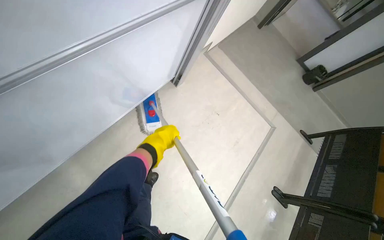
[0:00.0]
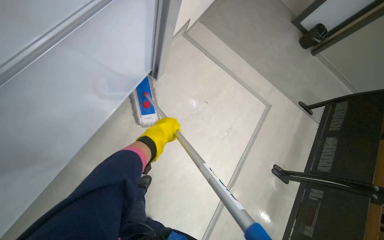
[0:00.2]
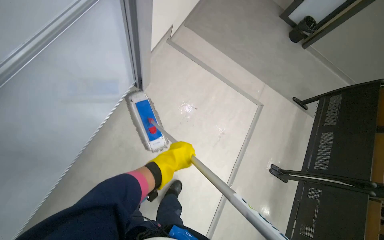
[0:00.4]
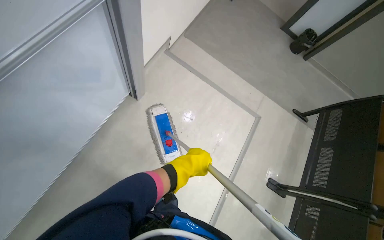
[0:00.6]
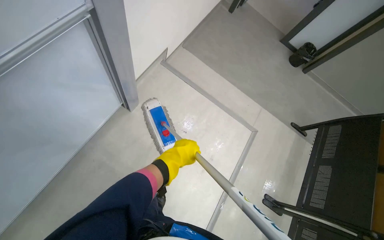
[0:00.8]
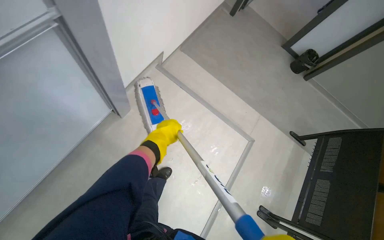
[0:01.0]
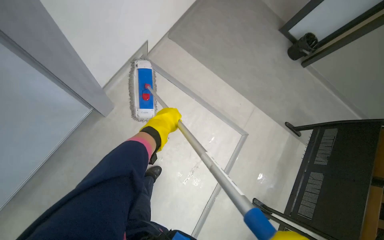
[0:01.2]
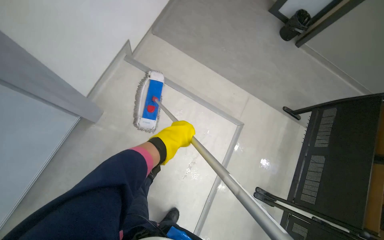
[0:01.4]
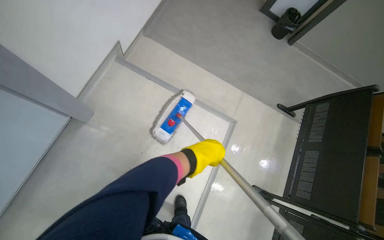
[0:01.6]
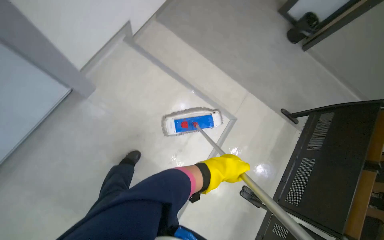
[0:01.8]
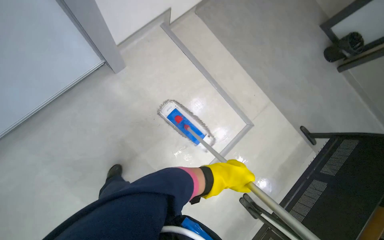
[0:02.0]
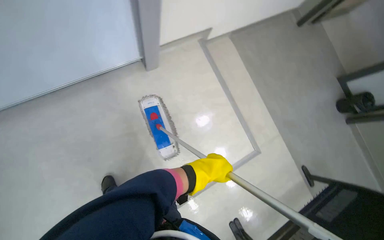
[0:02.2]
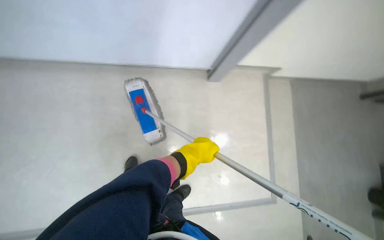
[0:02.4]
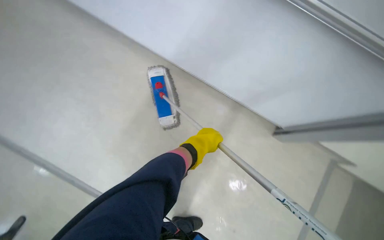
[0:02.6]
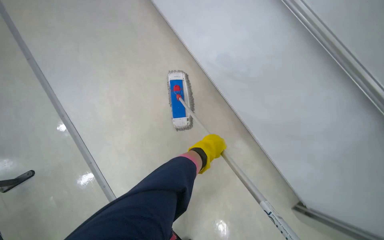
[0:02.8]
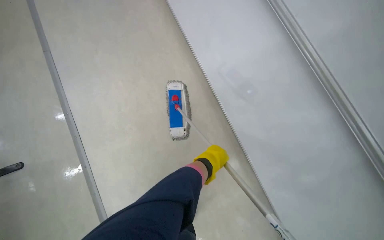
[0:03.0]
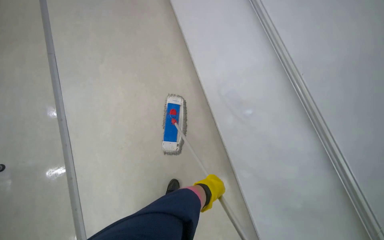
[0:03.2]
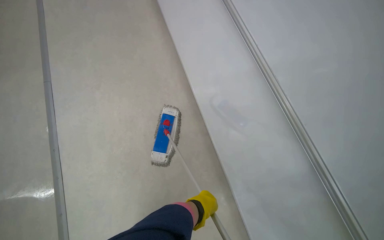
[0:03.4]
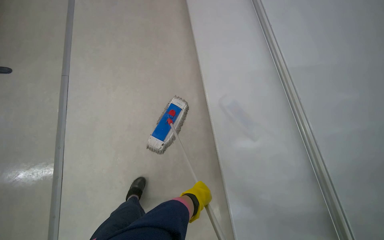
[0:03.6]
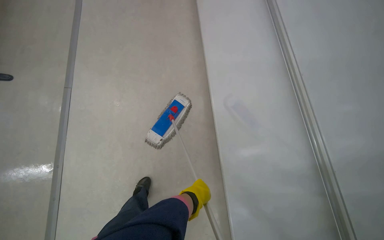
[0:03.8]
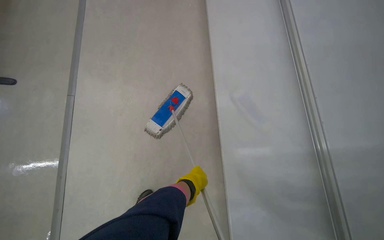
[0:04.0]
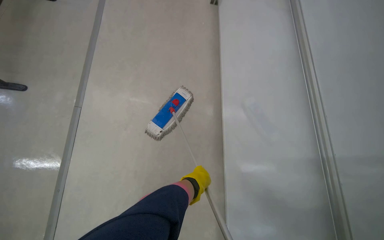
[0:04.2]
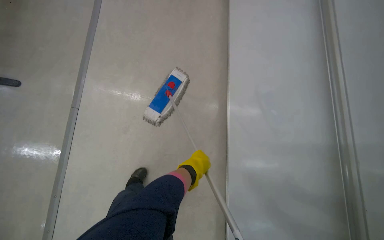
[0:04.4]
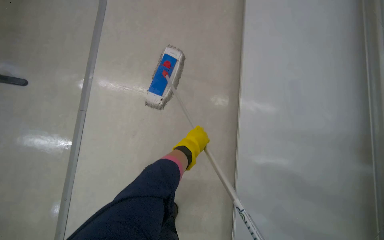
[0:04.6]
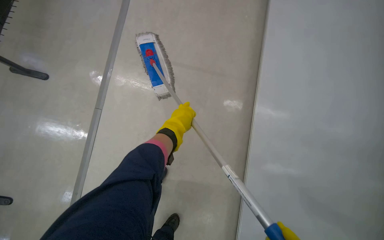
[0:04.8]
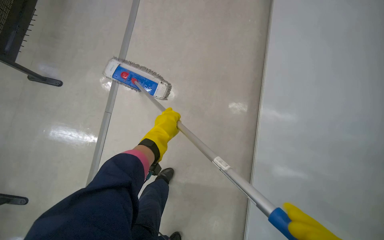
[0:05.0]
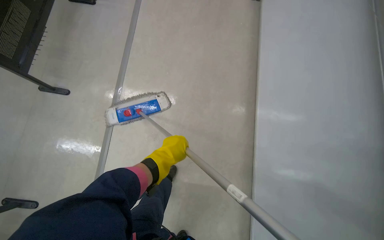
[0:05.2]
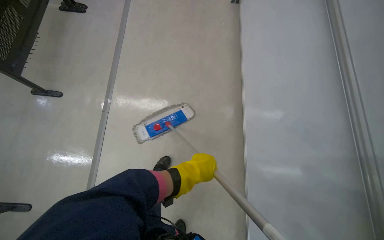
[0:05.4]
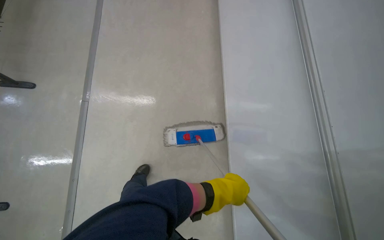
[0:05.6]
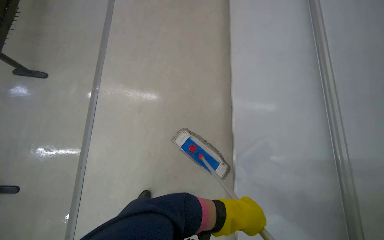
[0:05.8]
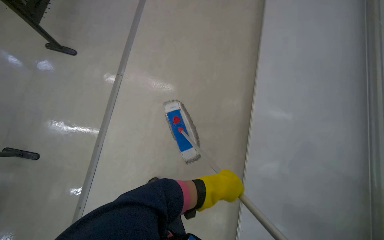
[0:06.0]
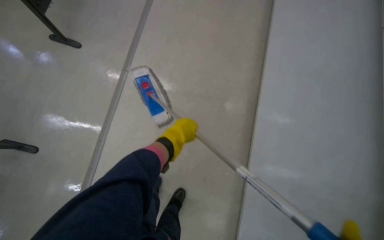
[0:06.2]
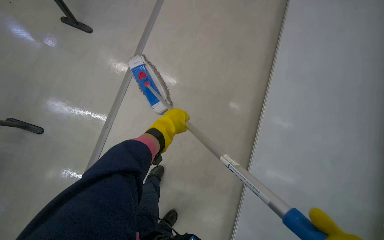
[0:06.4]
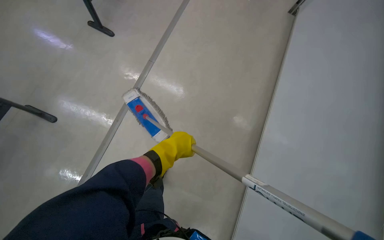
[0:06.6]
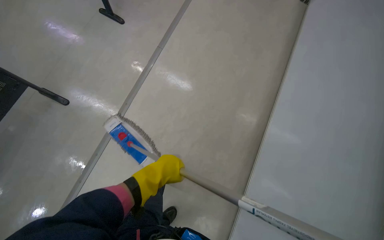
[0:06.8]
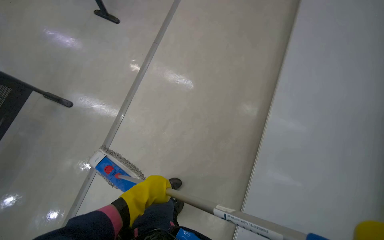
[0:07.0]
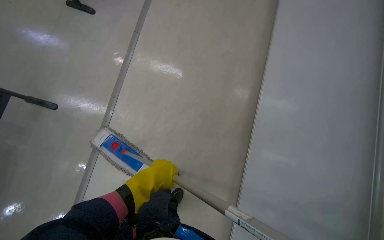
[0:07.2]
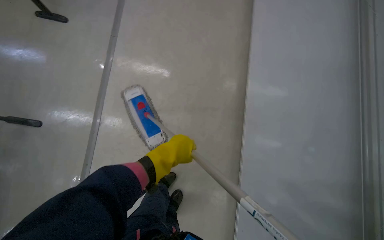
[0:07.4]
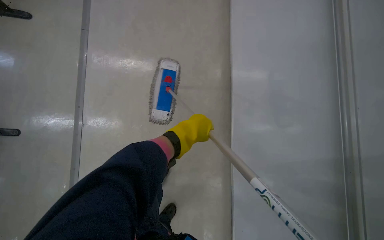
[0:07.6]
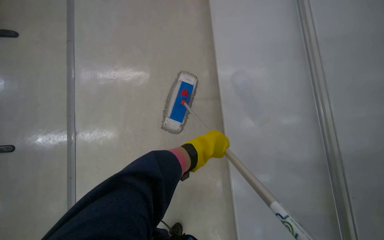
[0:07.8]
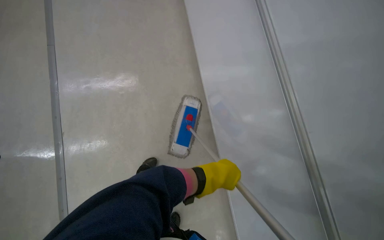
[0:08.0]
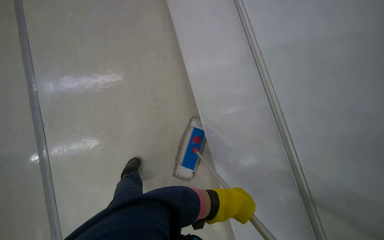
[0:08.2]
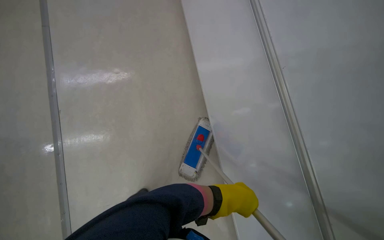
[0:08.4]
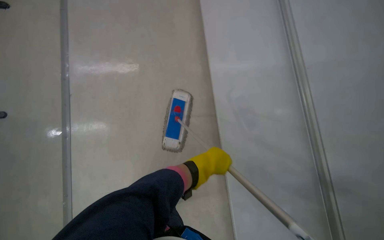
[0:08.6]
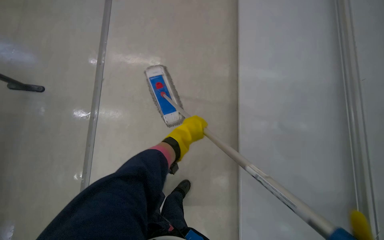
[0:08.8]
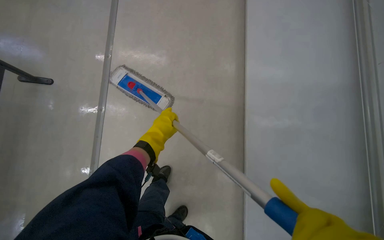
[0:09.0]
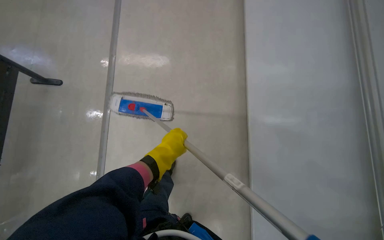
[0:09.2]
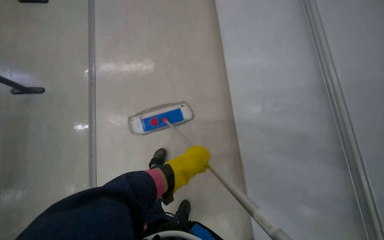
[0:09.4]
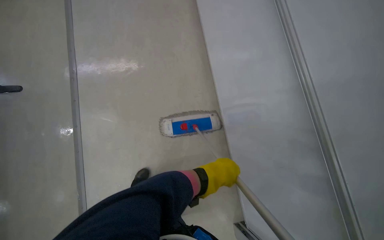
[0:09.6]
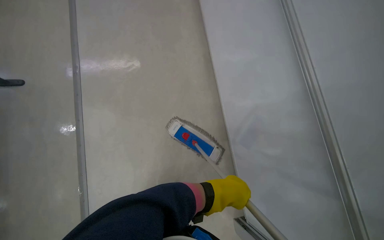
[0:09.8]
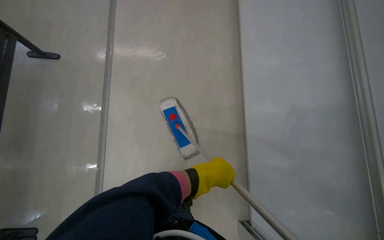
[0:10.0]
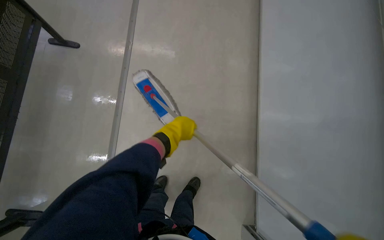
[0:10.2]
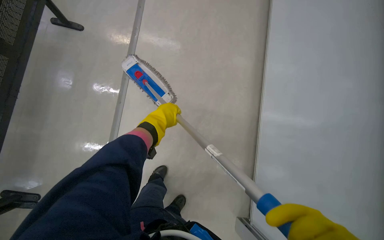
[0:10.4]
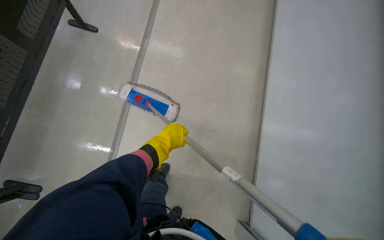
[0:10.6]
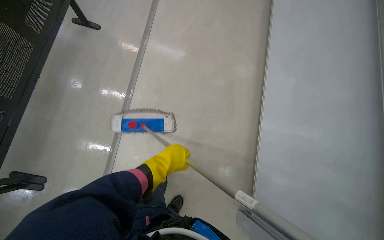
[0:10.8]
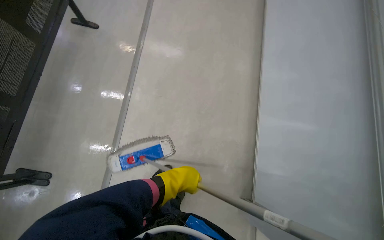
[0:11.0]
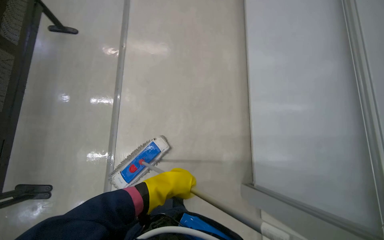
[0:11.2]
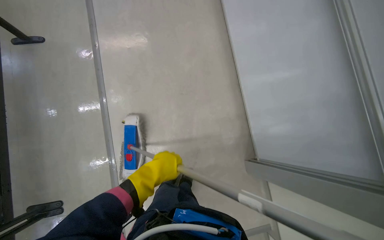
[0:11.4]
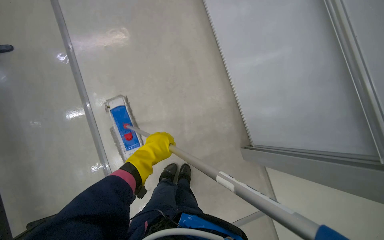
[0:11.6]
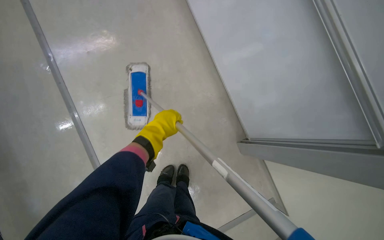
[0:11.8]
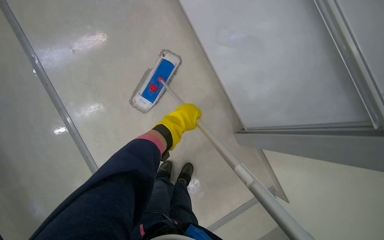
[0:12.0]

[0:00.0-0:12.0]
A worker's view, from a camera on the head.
Job: mopping floor.
The whole recording: Mopping auditorium floor. Mops the floor in the auditorium.
0:00.0 to 0:01.6: The head travels roughly 90 cm.
0:03.0 to 0:04.4: The scene rotates clockwise by some 30 degrees.
0:10.4 to 0:12.0: The scene turns approximately 35 degrees counterclockwise in the picture.

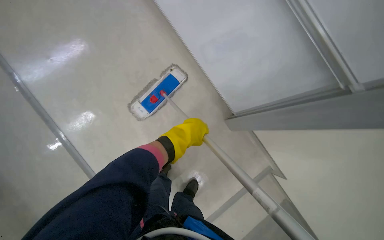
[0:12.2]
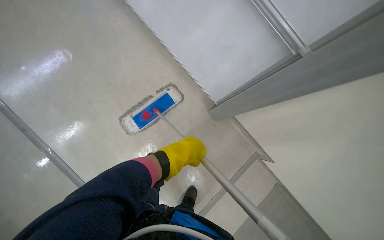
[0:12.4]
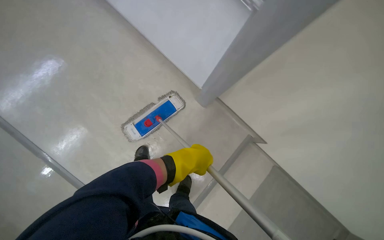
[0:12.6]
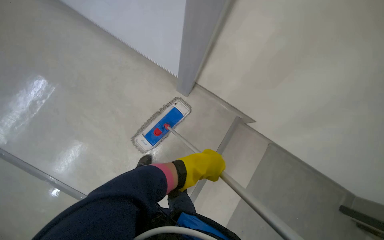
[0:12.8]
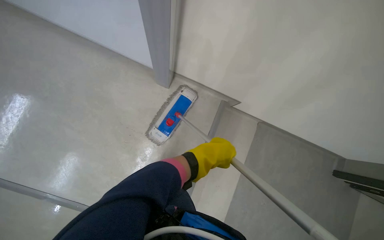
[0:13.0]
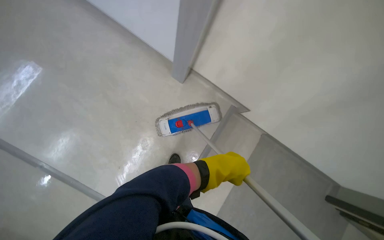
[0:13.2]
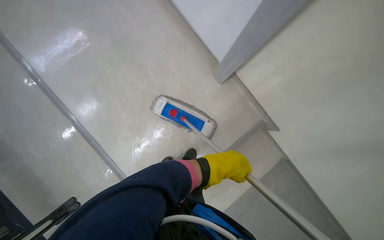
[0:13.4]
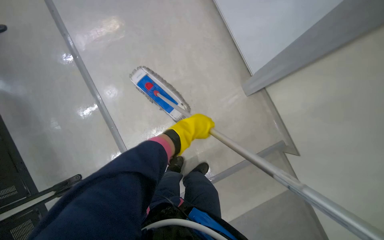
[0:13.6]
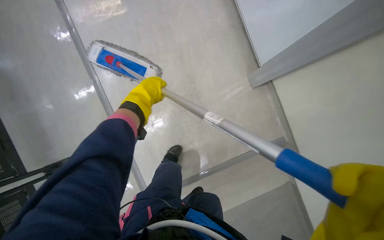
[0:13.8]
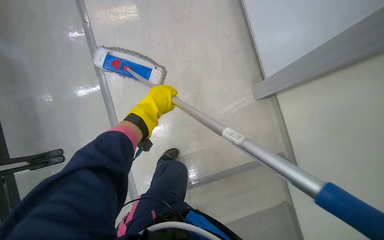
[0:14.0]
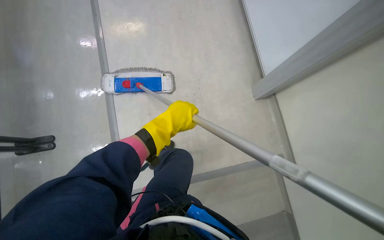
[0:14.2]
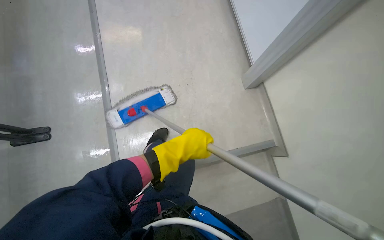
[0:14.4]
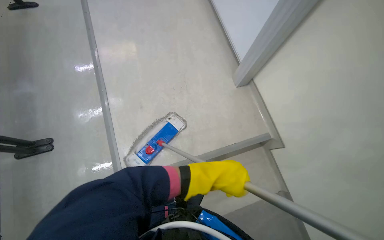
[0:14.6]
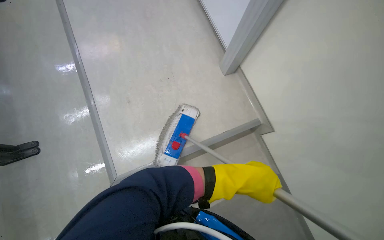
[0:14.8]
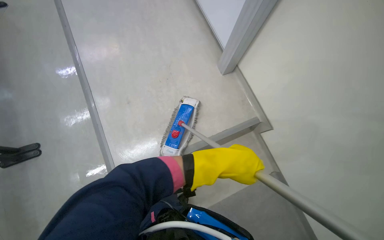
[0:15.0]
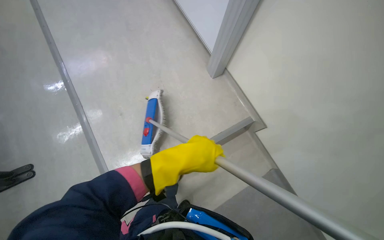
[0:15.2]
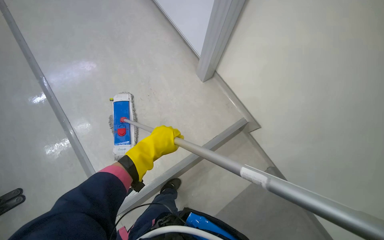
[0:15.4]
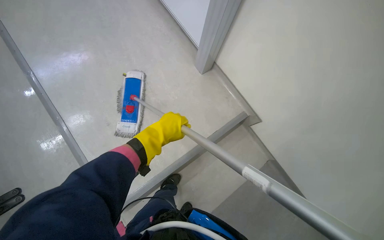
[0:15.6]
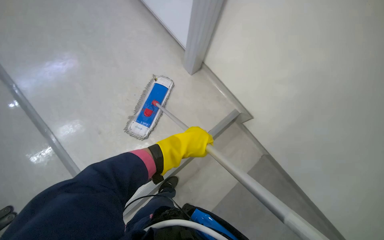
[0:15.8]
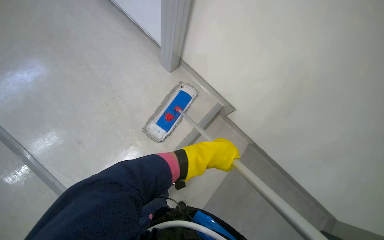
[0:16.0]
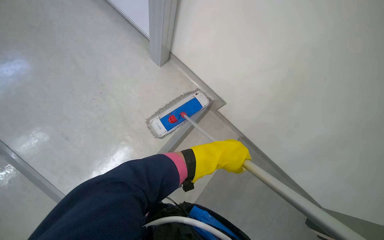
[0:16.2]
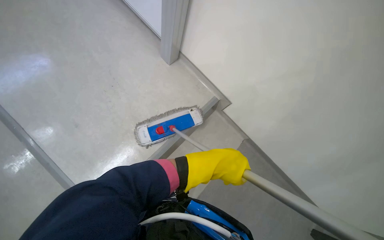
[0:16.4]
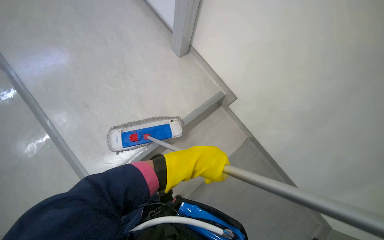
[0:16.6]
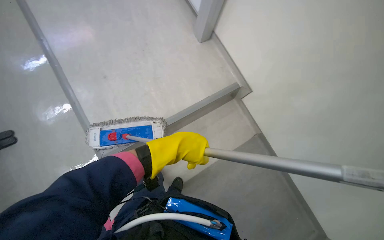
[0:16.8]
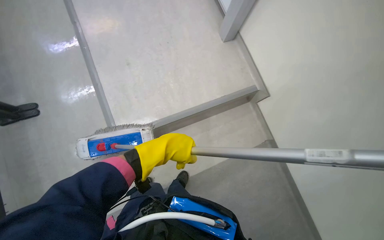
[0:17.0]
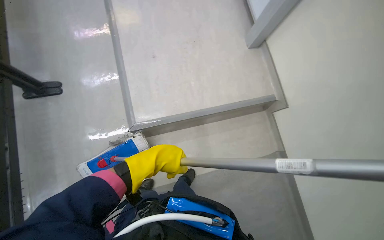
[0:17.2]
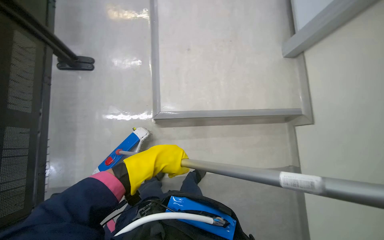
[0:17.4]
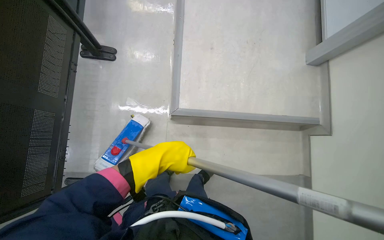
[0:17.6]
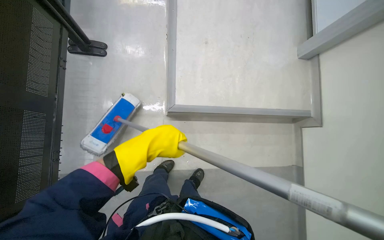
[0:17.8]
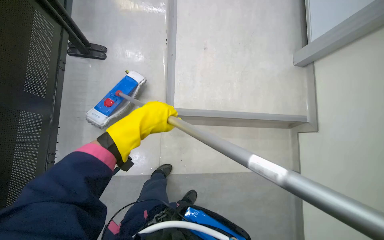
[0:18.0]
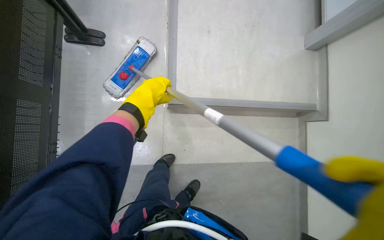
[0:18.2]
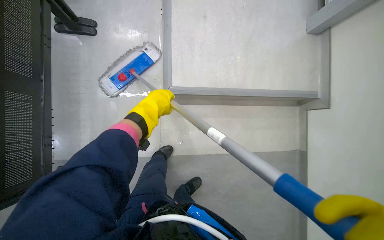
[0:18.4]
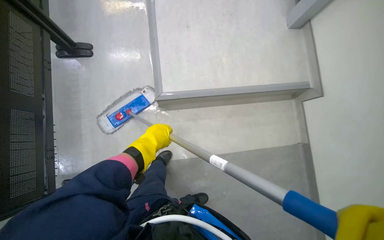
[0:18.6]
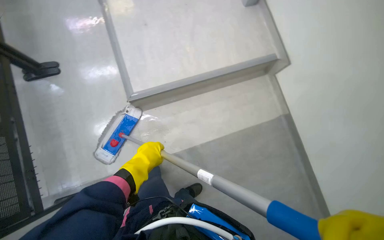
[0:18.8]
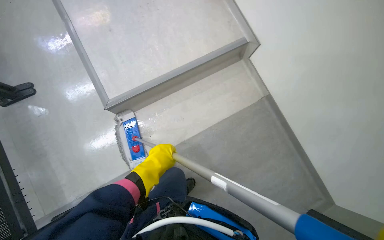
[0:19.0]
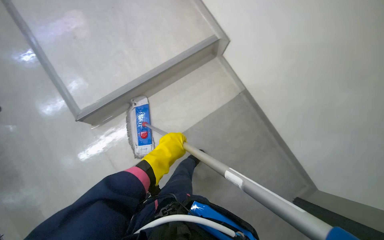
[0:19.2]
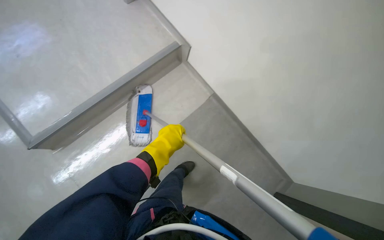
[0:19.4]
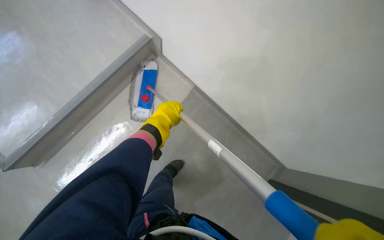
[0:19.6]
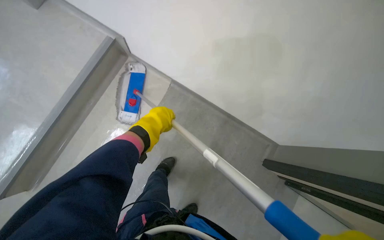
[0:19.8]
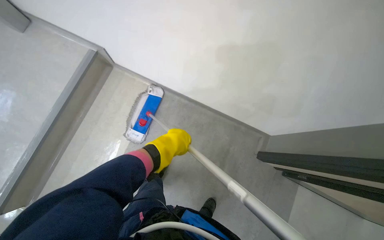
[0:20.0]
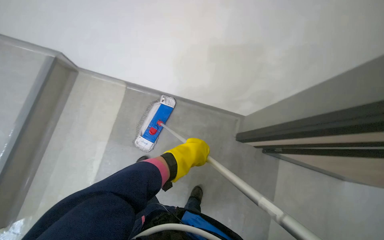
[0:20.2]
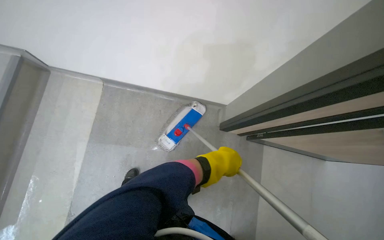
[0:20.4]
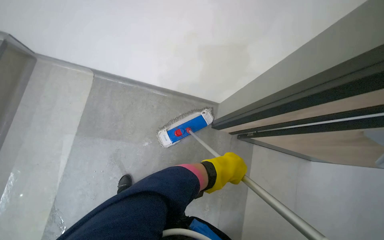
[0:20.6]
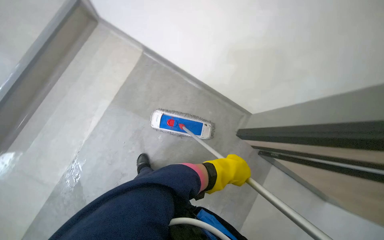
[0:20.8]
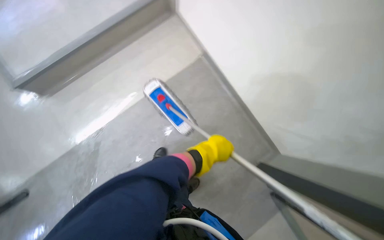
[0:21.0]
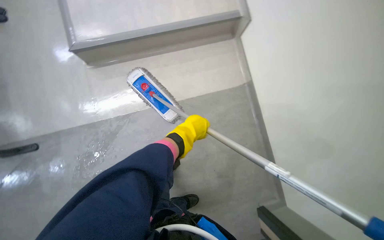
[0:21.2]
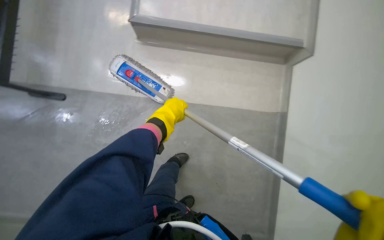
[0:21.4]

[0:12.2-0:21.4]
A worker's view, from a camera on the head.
Job: mopping floor.
The whole recording: Mopping auditorium floor. Mops the floor in the auditorium.
0:12.2 to 0:13.8: The wearer's head swings about 45 degrees to the left.
0:13.8 to 0:15.2: The left hand shifts some 35 cm down the picture and to the right.
0:15.2 to 0:16.8: The view pans to the right by approximately 25 degrees. The left hand goes left and right, approximately 15 cm each way, reversing 2 times.
0:16.8 to 0:18.4: The scene turns approximately 30 degrees clockwise in the picture.
0:18.4 to 0:19.8: The camera travels about 90 cm. The scene turns roughly 60 degrees counterclockwise in the picture.
0:19.8 to 0:21.4: The camera travels some 40 cm. The scene turns about 50 degrees clockwise in the picture.
